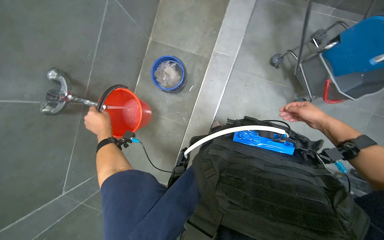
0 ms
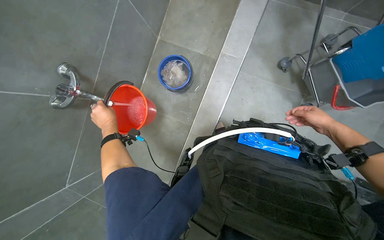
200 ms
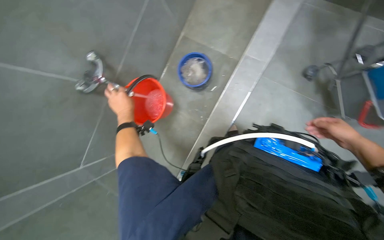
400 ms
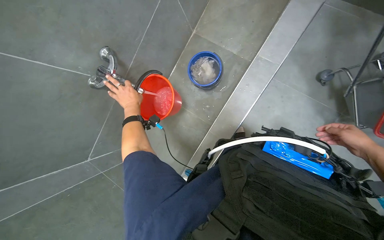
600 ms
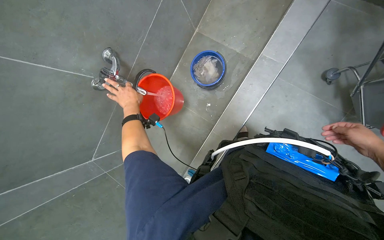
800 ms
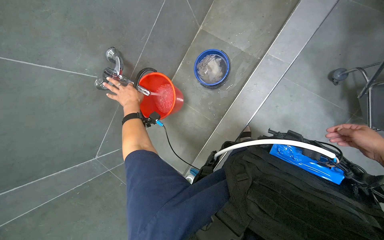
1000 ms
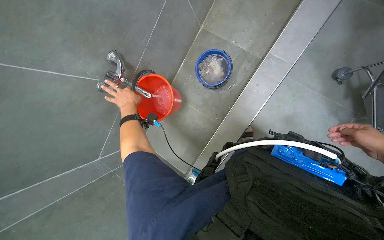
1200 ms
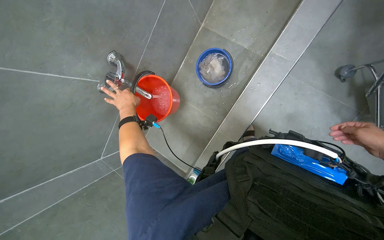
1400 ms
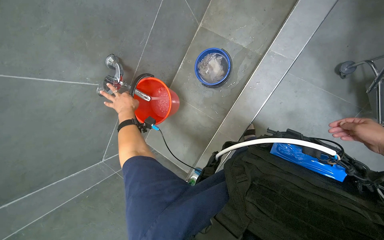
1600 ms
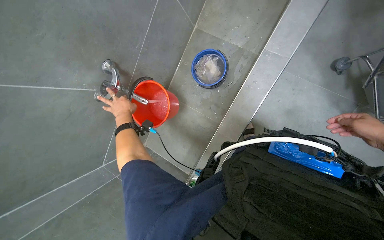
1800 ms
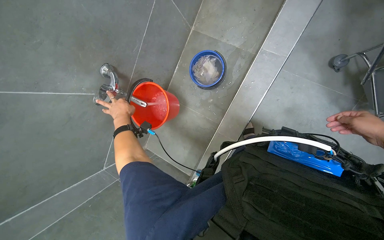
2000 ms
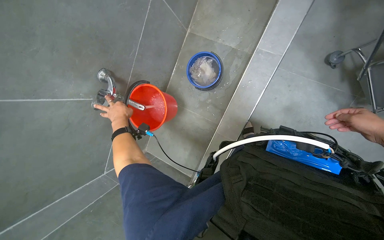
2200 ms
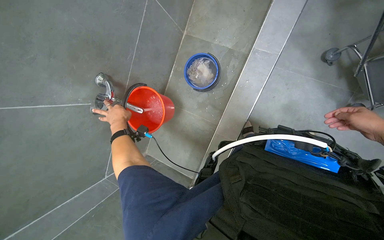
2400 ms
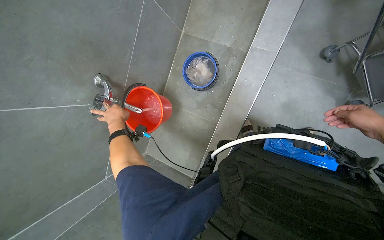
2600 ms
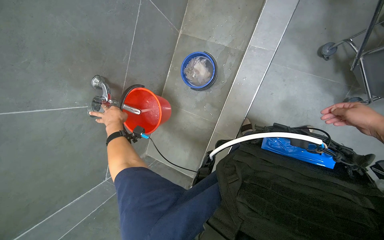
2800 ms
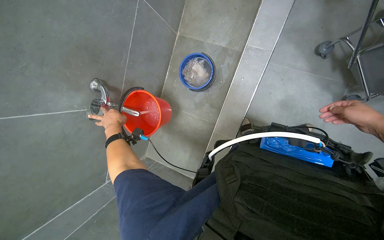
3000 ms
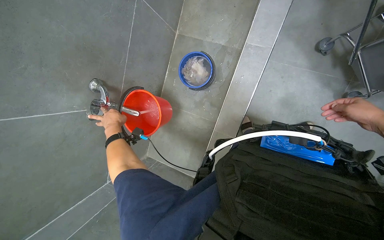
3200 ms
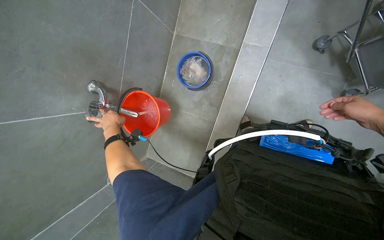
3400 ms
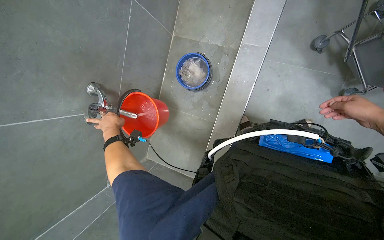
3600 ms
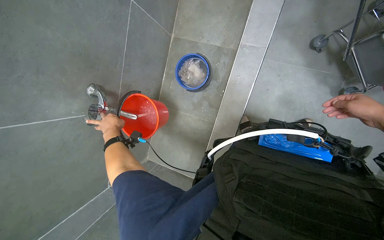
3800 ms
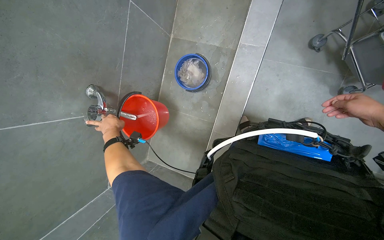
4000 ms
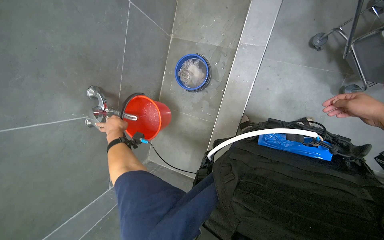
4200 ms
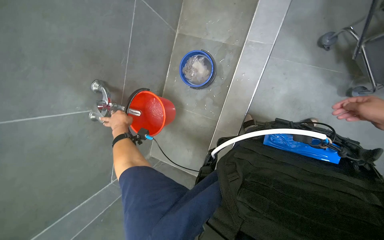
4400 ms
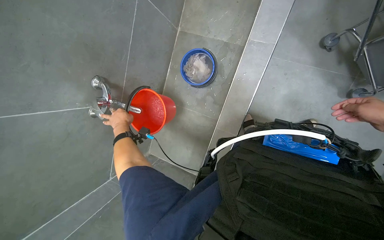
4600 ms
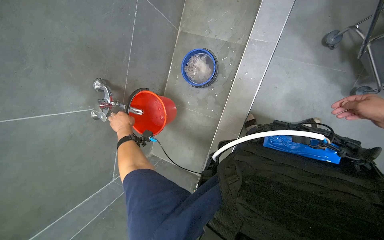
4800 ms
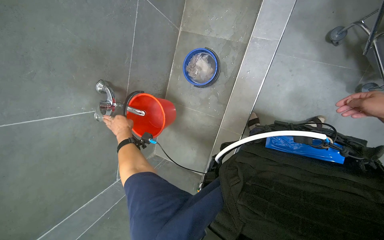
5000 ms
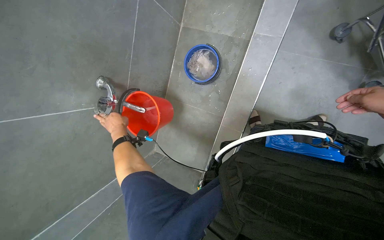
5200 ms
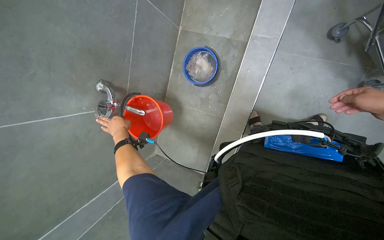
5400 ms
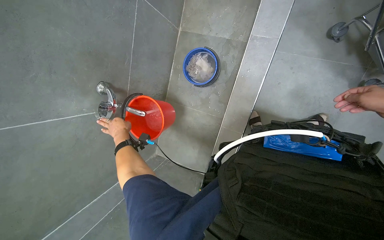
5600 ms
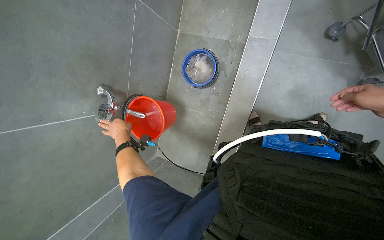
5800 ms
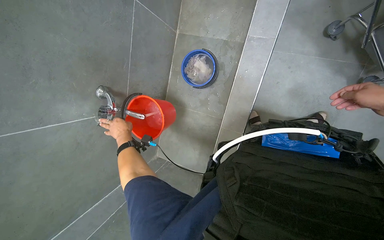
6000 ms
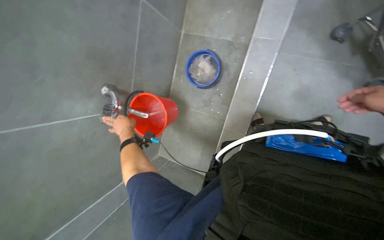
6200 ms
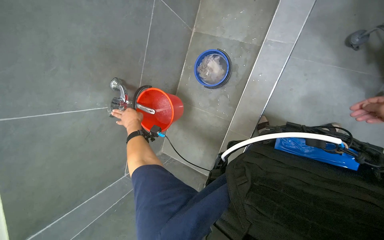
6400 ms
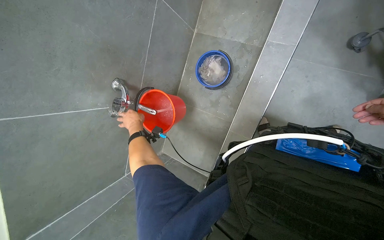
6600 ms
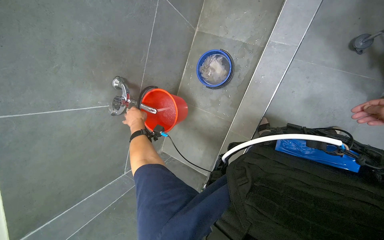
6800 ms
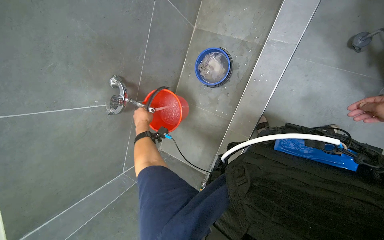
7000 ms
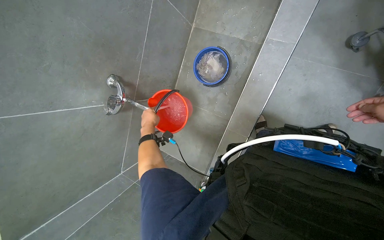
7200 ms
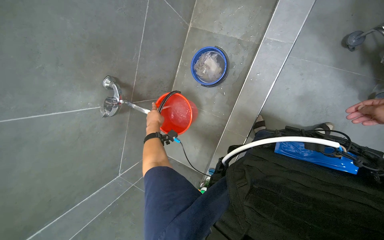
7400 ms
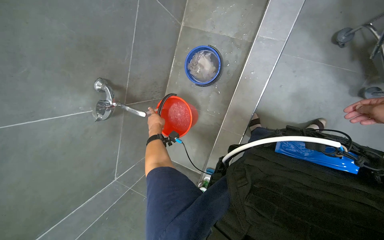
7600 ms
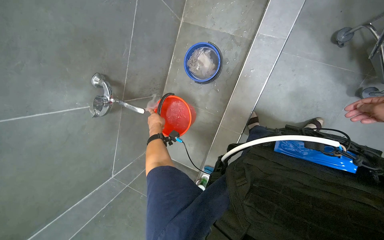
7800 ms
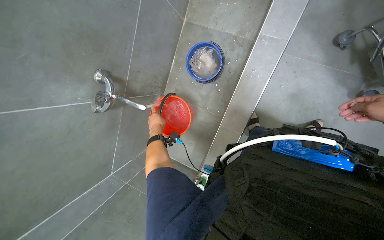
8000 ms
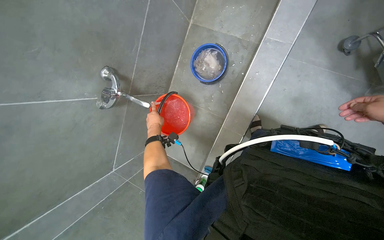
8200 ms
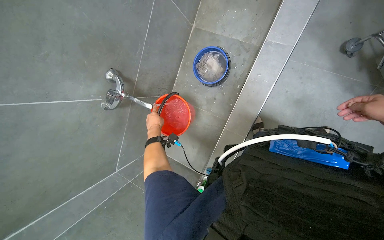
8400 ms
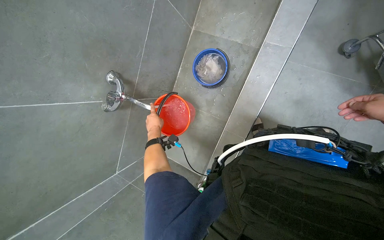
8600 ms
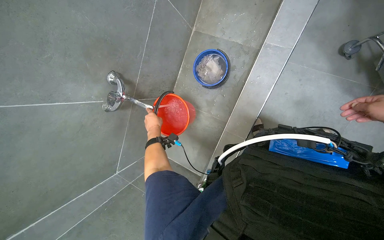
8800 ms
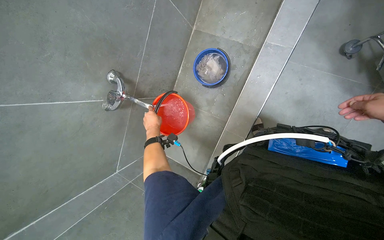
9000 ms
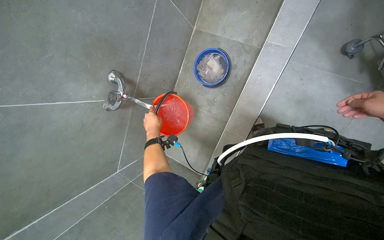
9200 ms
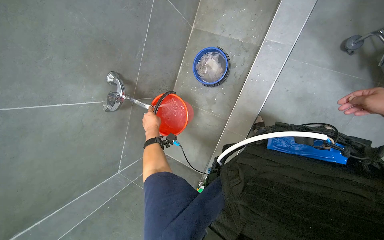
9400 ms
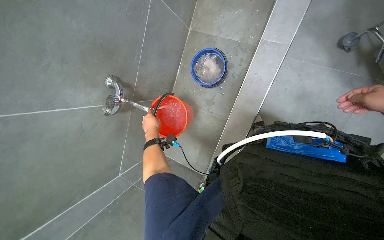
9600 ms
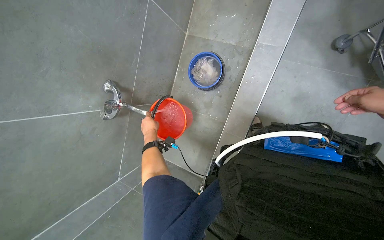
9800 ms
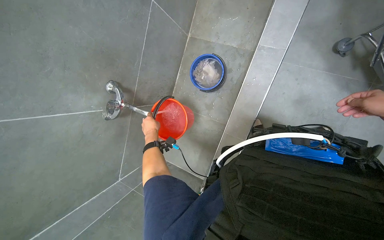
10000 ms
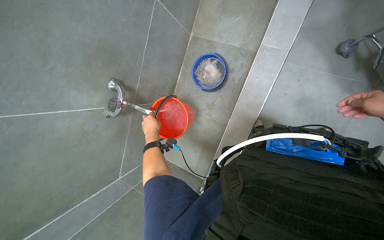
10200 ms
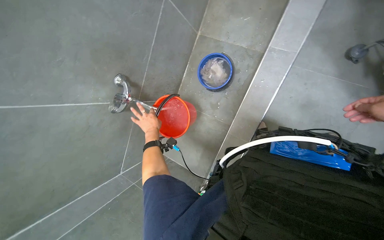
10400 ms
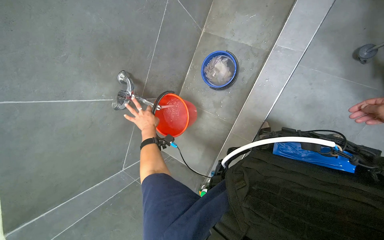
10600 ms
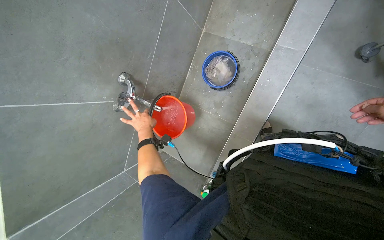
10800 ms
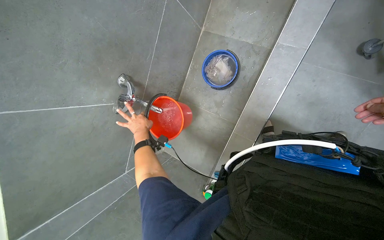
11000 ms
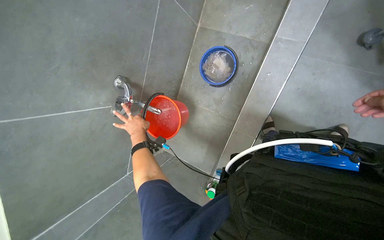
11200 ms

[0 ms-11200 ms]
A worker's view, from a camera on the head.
Job: preparing cleaning supplies.
The whole recording: Filling bucket with water. The worker fills a red bucket with water from the faucet.
0 ms to 1600 ms: The head turns to the left by about 15 degrees.
6400 ms to 8000 ms: The left hand moves to the right, roughly 15 cm.

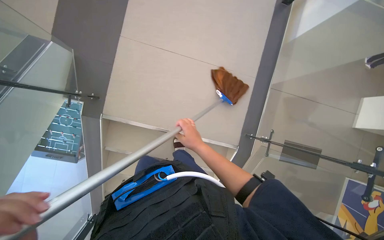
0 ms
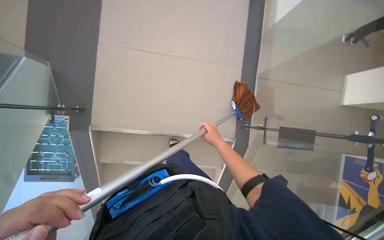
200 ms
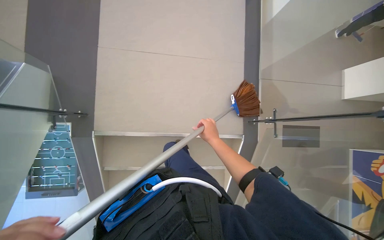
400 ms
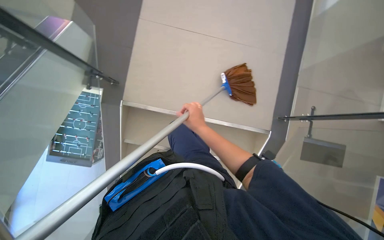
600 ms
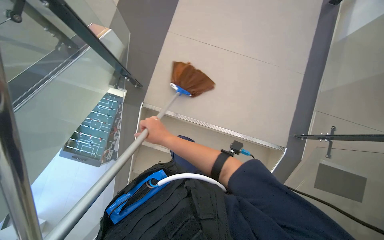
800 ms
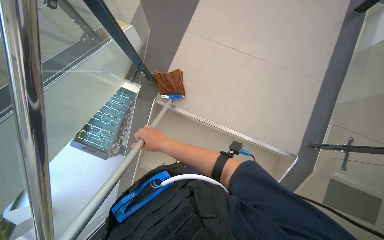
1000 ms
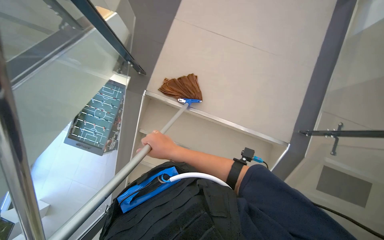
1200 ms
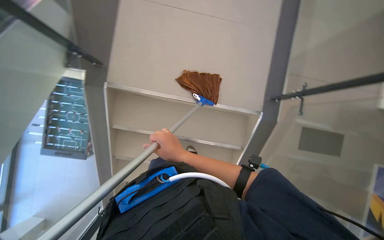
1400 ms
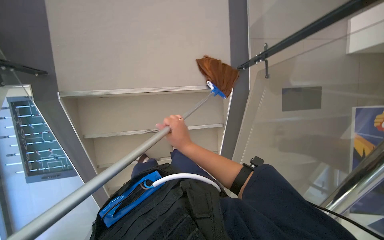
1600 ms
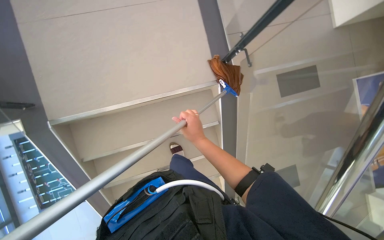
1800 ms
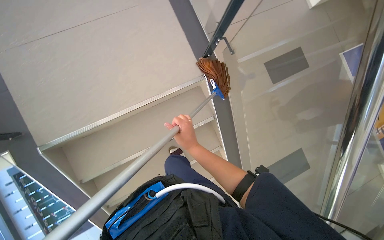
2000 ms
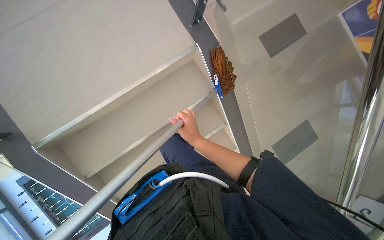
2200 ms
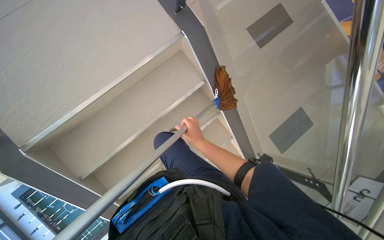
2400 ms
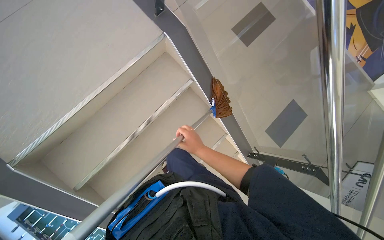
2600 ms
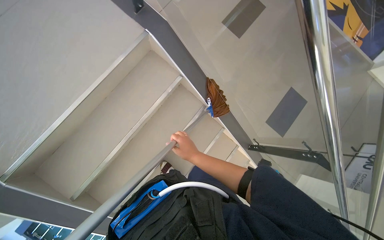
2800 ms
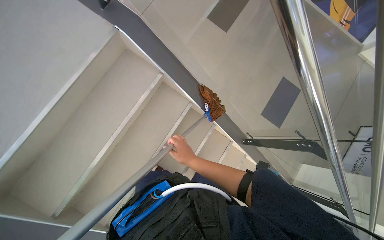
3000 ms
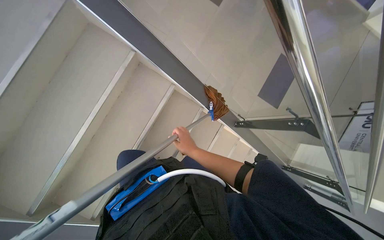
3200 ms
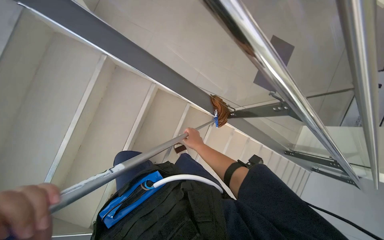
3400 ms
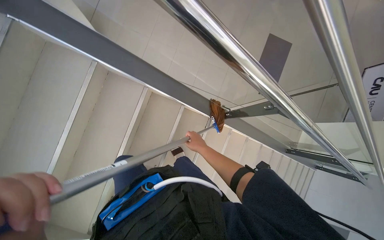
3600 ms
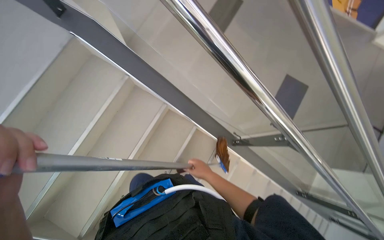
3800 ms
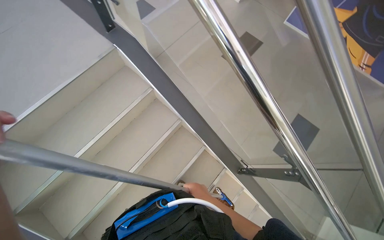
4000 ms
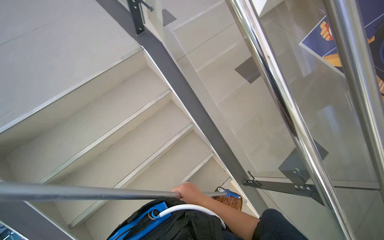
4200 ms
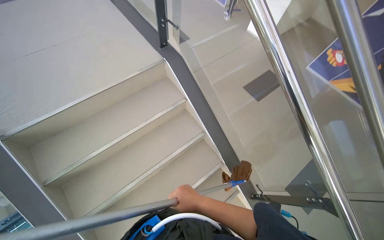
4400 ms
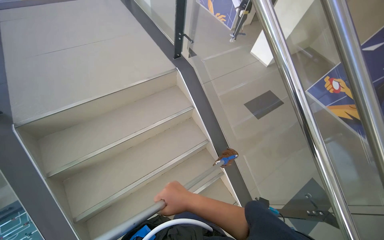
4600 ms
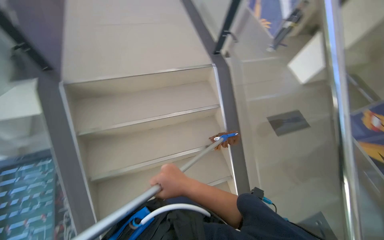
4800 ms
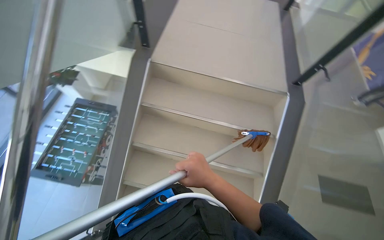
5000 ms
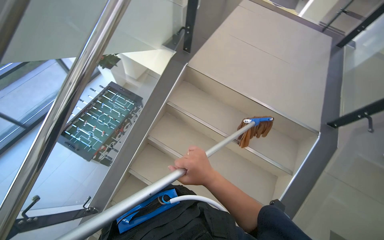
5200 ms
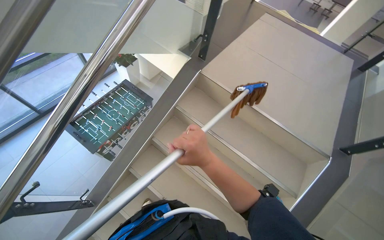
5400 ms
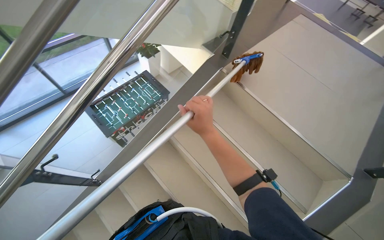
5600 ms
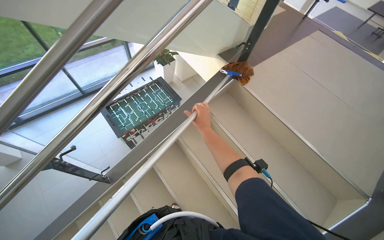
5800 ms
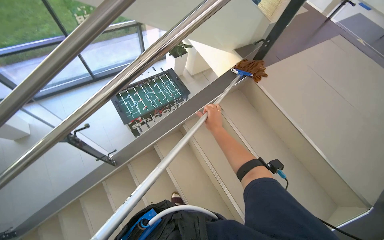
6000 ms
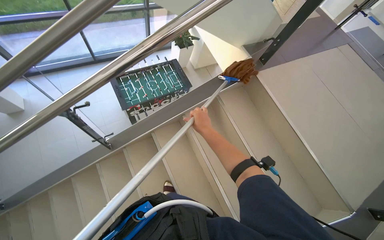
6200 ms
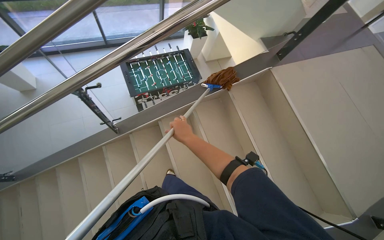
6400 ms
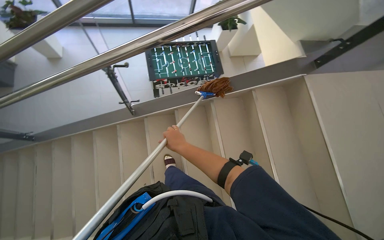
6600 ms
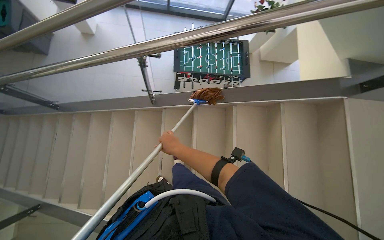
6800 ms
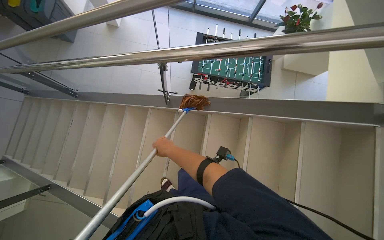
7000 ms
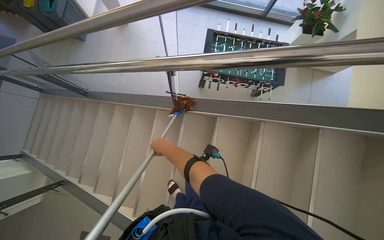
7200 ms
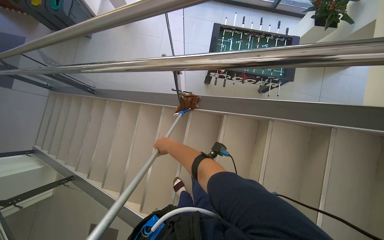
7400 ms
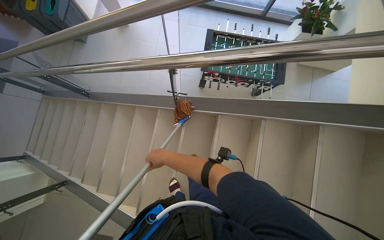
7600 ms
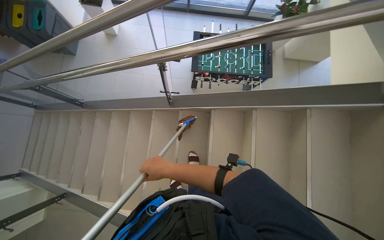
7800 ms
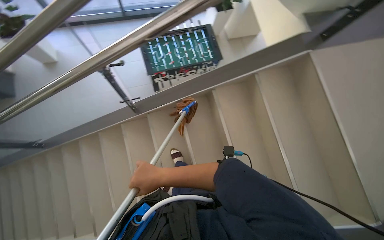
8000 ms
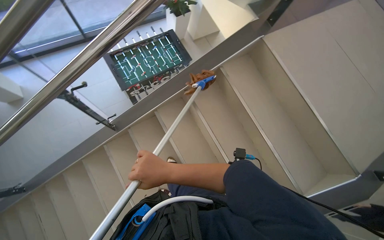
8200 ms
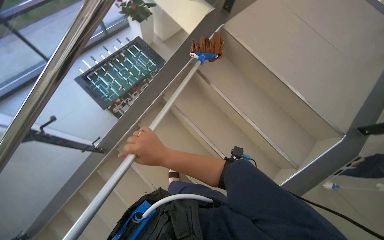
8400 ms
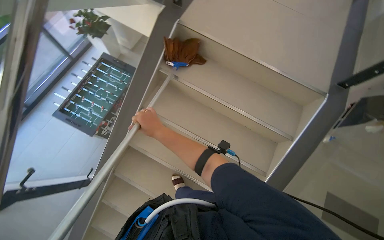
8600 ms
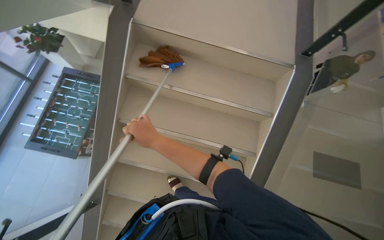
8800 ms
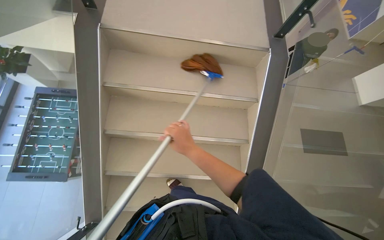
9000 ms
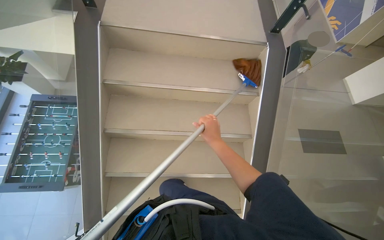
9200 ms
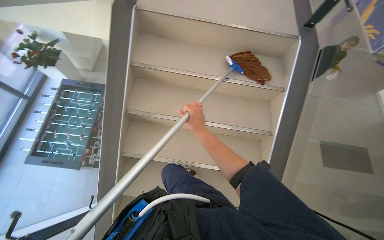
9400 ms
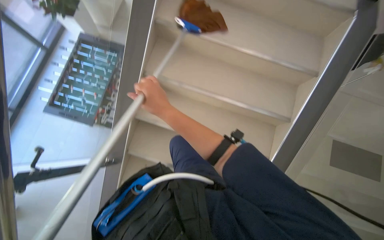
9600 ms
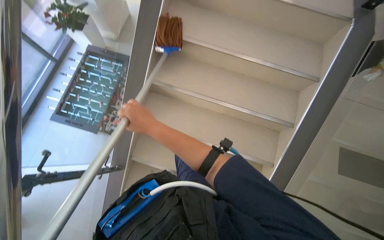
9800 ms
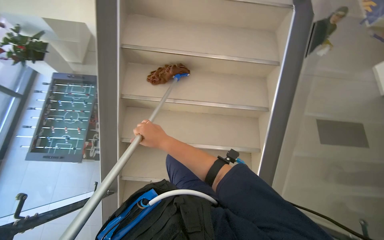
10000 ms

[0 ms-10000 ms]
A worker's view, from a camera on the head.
Job: mopping floor.
The whole recording: Cleaning stairs. The worker cleans the stairs with a mop, moving downwards.
0 ms to 1400 ms: The right hand travels to the left and back again, roughly 30 cm each way.
1400 ms to 2800 ms: Everything in view rotates roughly 65 degrees counterclockwise.
2800 ms to 4200 ms: The view tilts about 15 degrees upward.
4200 ms to 5800 ms: The wearer looks approximately 95 degrees further to the left. The view tilts approximately 20 degrees upward.
5800 ms to 7200 ms: The wearer's head swings roughly 50 degrees to the left. The camera pitches downward, by about 15 degrees.
7200 ms to 8600 ms: The head rotates about 75 degrees to the right.
